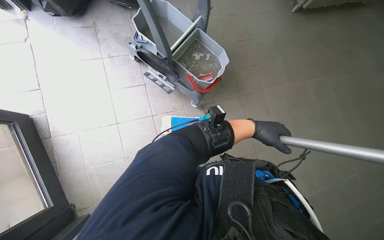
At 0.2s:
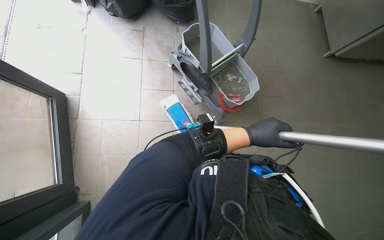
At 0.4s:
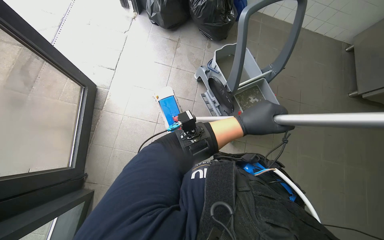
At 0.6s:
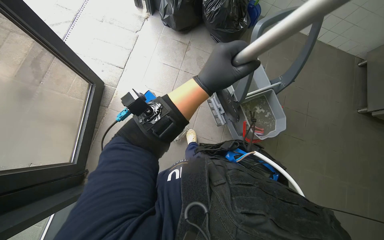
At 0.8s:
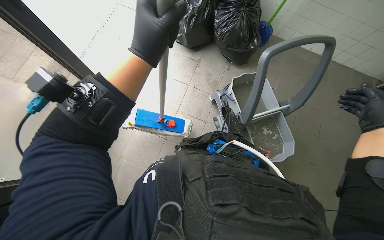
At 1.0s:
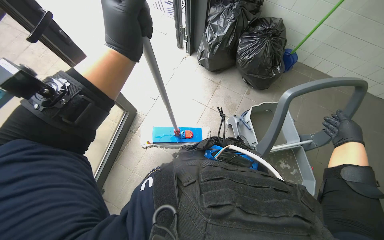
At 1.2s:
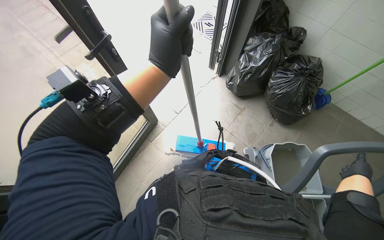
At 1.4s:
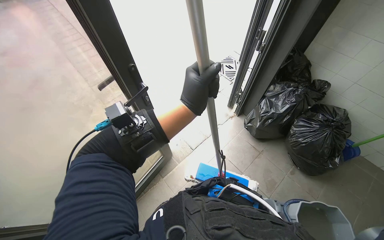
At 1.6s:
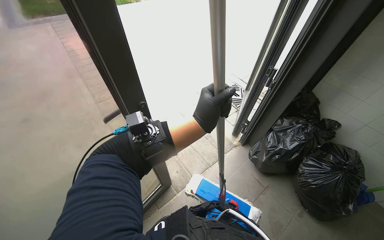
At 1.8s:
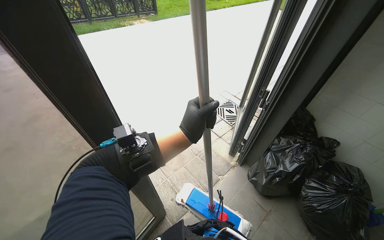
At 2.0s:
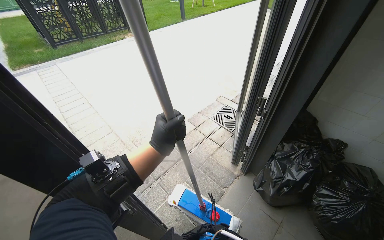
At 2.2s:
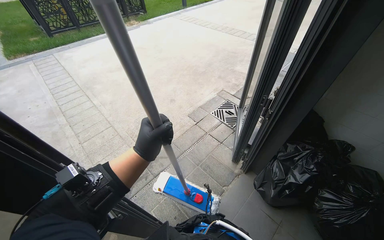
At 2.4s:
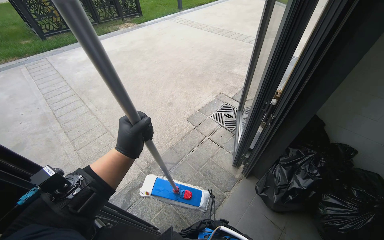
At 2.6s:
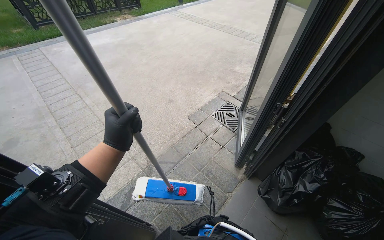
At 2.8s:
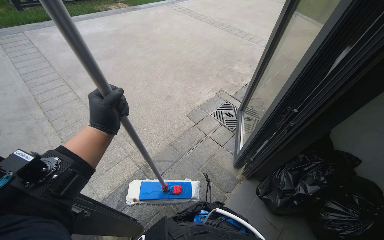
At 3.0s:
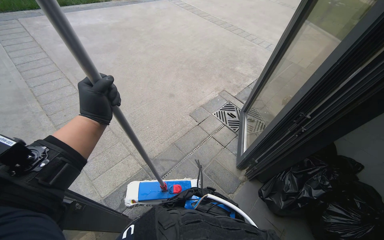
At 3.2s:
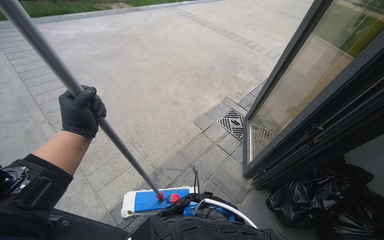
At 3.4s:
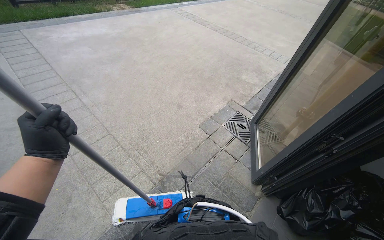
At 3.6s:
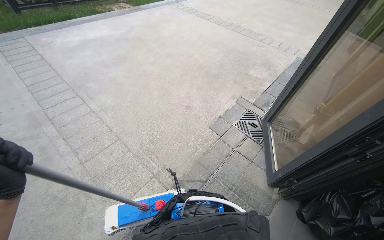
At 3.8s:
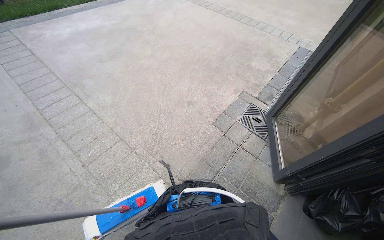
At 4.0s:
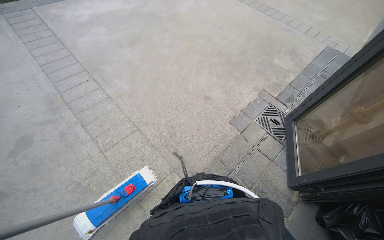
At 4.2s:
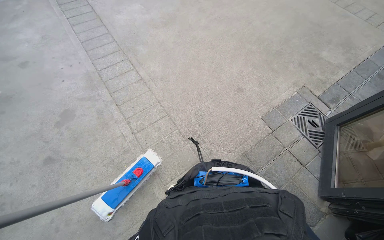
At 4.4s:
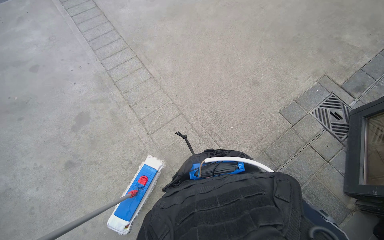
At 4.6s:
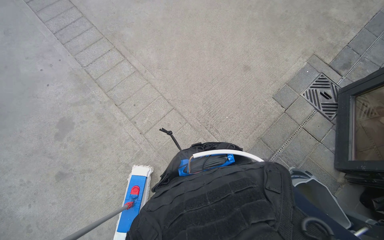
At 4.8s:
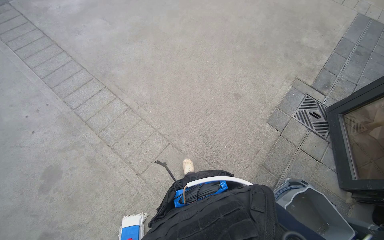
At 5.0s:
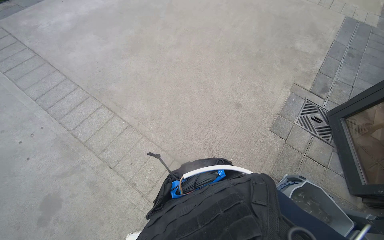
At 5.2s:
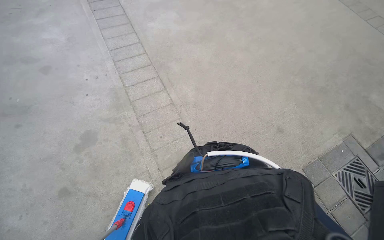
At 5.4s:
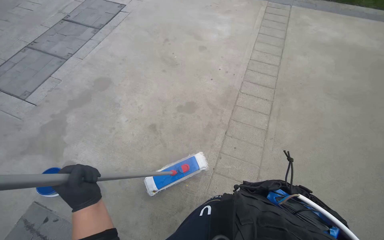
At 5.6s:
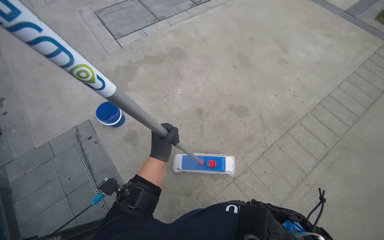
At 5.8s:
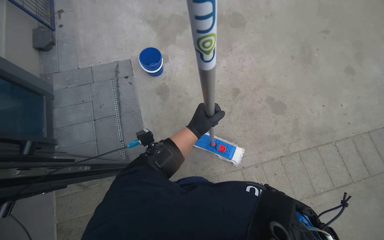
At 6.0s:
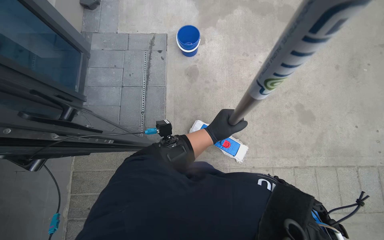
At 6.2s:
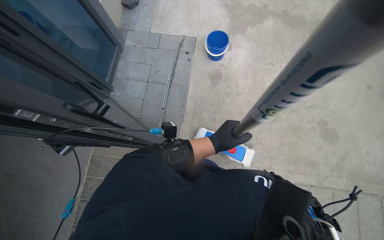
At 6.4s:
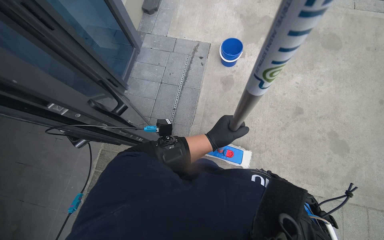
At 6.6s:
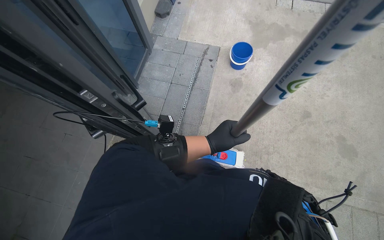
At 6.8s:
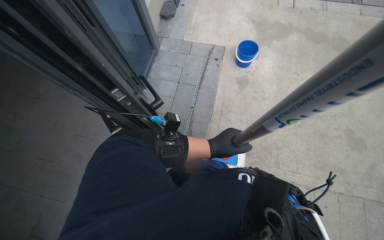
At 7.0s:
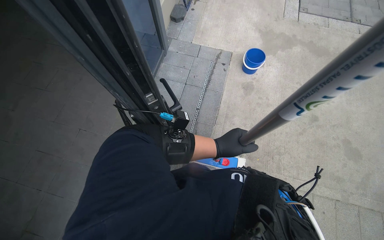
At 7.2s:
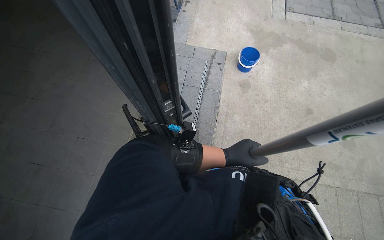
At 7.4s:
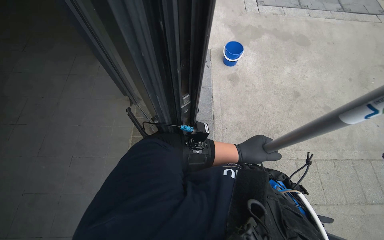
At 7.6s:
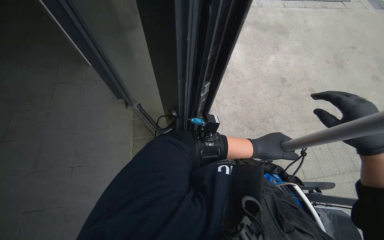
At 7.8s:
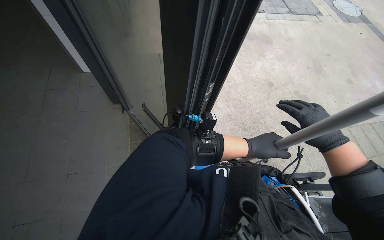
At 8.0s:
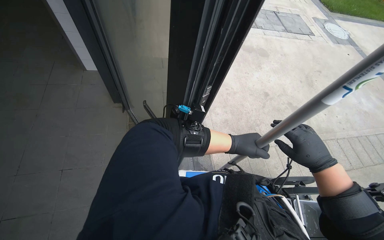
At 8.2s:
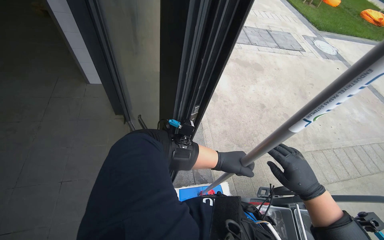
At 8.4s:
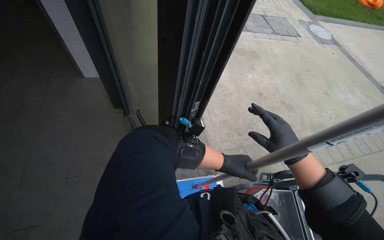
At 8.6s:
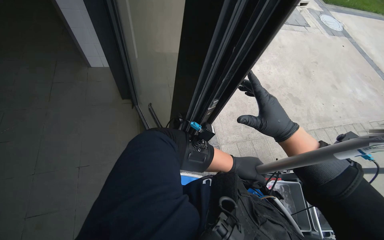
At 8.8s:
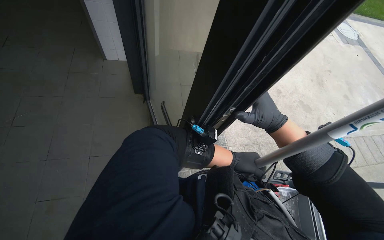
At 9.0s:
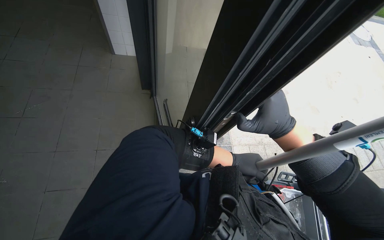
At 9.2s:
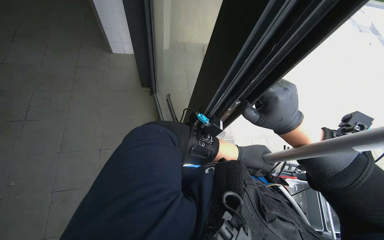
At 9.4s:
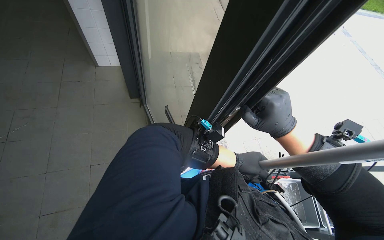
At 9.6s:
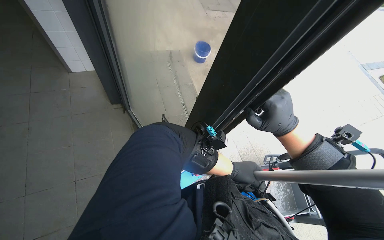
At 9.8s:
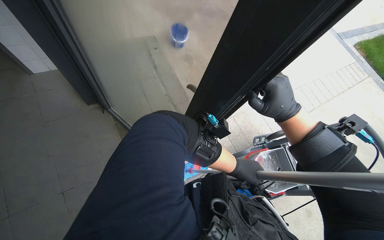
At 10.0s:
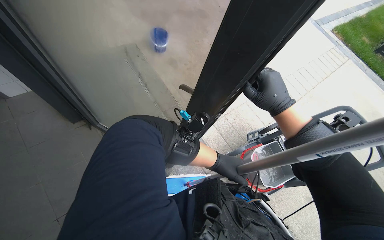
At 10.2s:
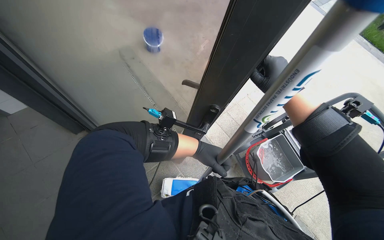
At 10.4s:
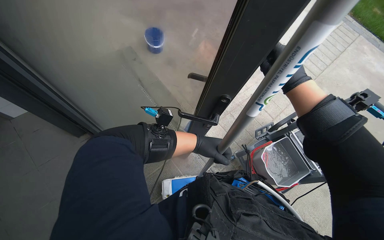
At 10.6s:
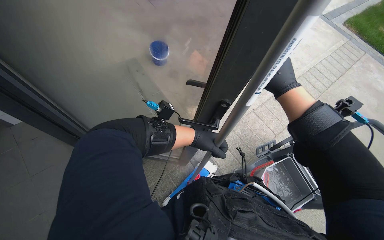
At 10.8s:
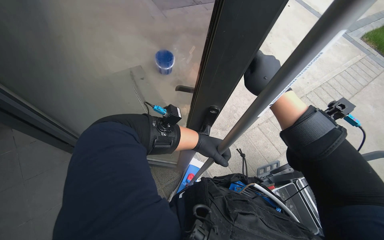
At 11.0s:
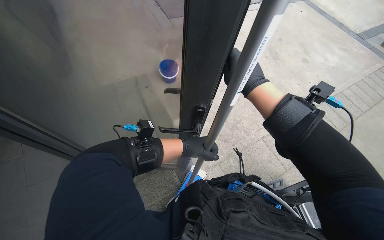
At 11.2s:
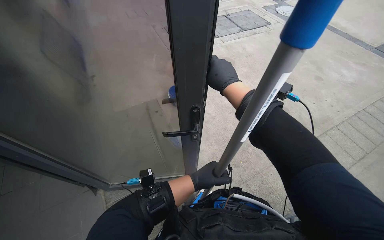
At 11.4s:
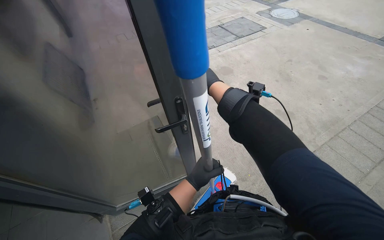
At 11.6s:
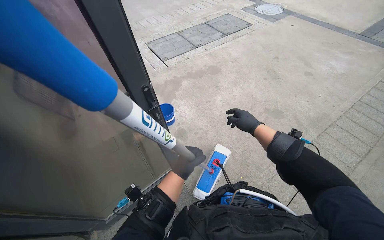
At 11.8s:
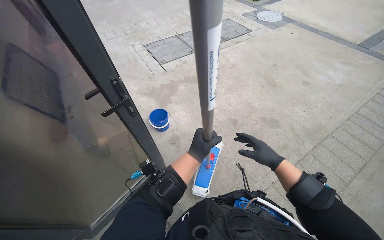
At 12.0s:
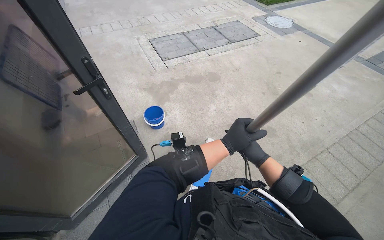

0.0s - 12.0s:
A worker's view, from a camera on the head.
Job: mopping floor.
The whole recording: Mopping tiled floor. The worker mops the tiled floor with a flat mop.
0.0s - 1.6s: The head rotates roughly 70 degrees to the left. The wearer looks roughly 45 degrees further upward.
1.6s - 3.0s: The camera travels about 60 cm.
3.0s - 4.4s: The camera travels some 80 cm. The view tips downward by about 15 degrees.
4.4s - 6.0s: The head rotates approximately 125 degrees to the left.
7.6s - 9.0s: The right hand heads to the left, covering approximately 30 cm, and travels down the picture and back again, about 10 cm each way.
9.0s - 10.4s: The left hand goes roughly 10 cm to the left; the right hand heads up the picture and to the right, covering some 15 cm.
10.4s - 12.0s: The camera pitches upward, by roughly 15 degrees. The left hand heads to the right, covering about 15 cm, and goes down the picture and returns, approximately 5 cm each way, while the right hand moves down the picture, roughly 20 cm.

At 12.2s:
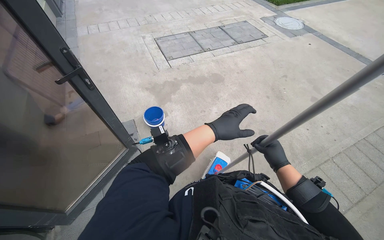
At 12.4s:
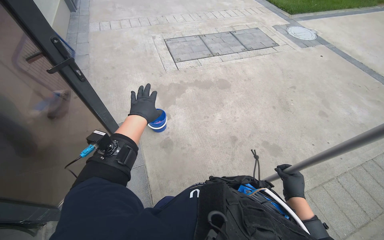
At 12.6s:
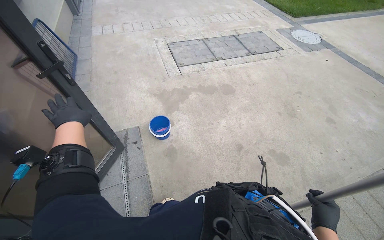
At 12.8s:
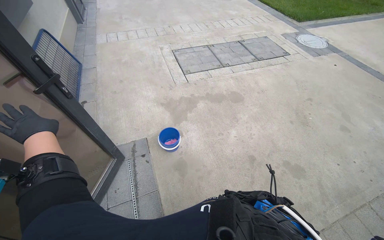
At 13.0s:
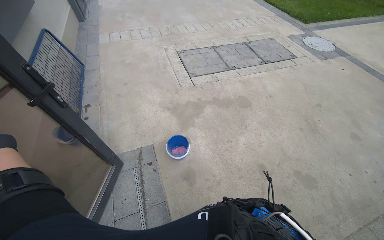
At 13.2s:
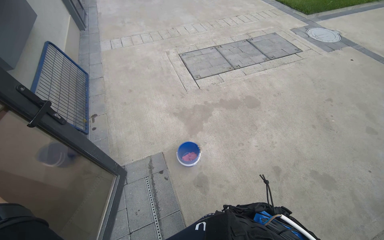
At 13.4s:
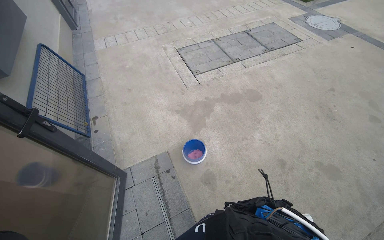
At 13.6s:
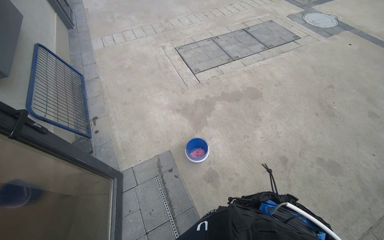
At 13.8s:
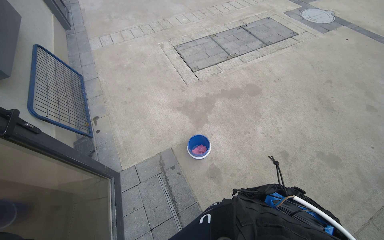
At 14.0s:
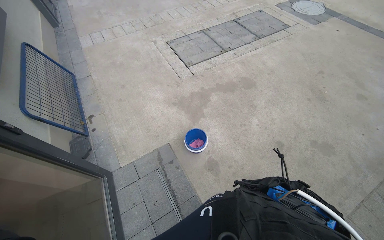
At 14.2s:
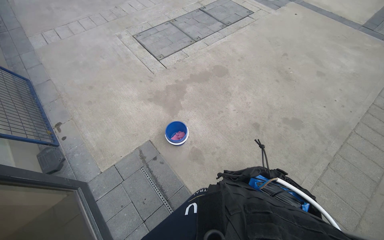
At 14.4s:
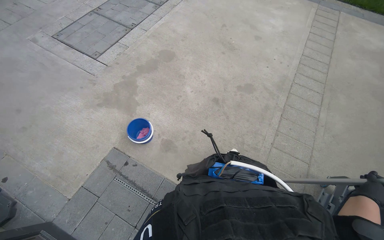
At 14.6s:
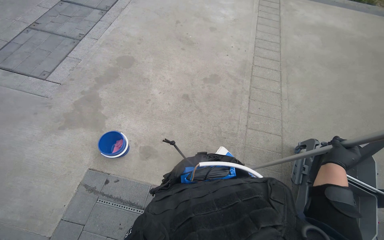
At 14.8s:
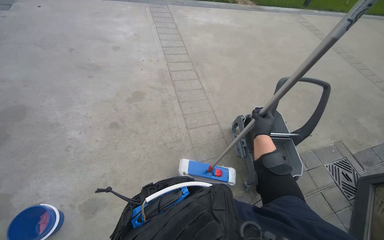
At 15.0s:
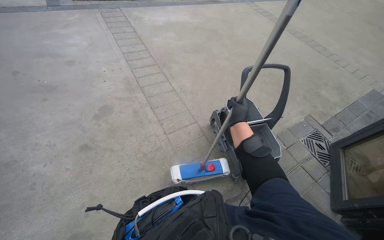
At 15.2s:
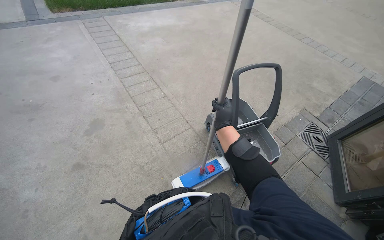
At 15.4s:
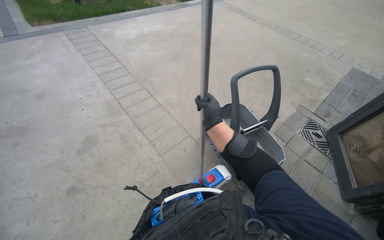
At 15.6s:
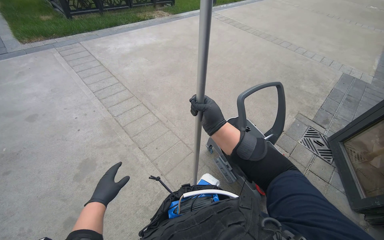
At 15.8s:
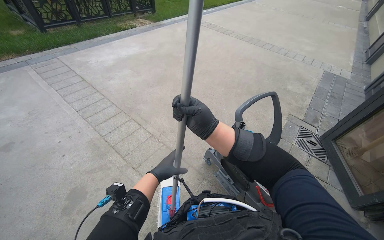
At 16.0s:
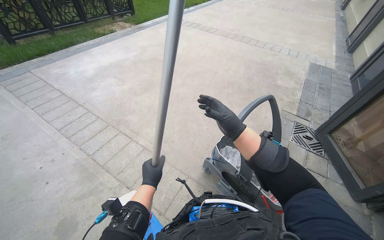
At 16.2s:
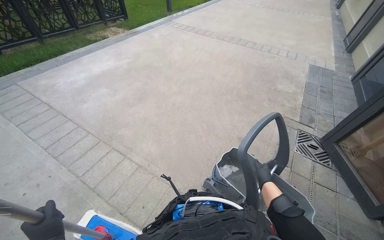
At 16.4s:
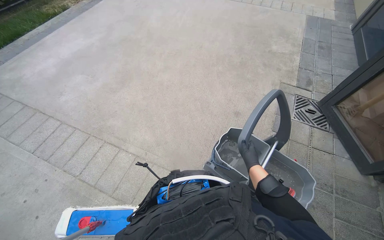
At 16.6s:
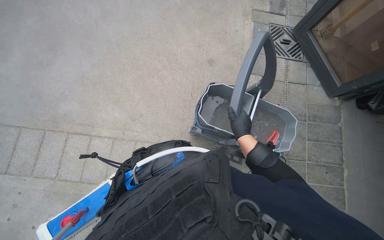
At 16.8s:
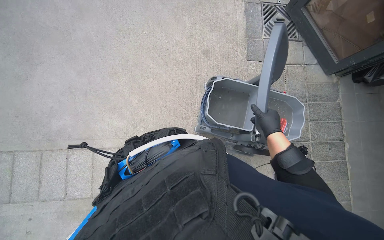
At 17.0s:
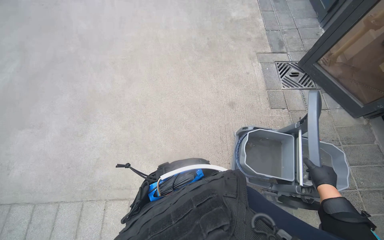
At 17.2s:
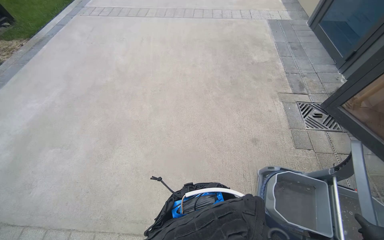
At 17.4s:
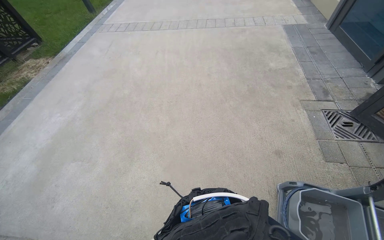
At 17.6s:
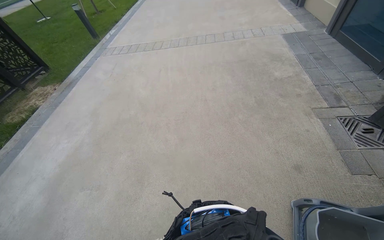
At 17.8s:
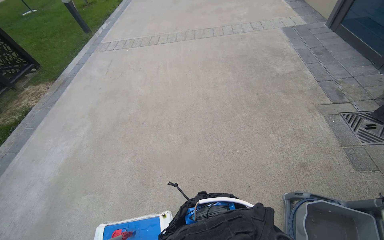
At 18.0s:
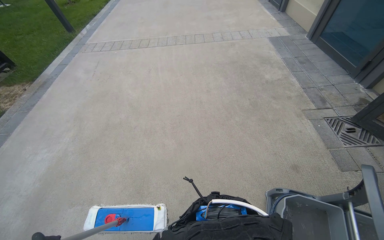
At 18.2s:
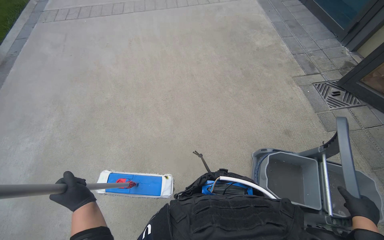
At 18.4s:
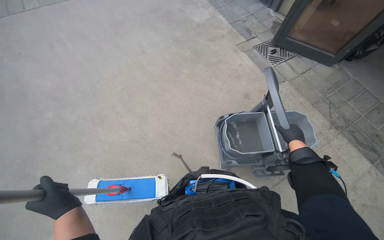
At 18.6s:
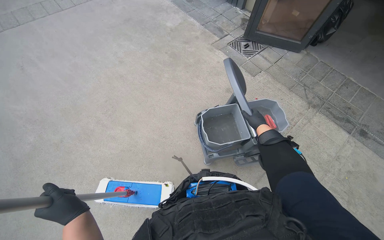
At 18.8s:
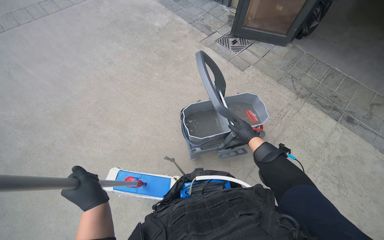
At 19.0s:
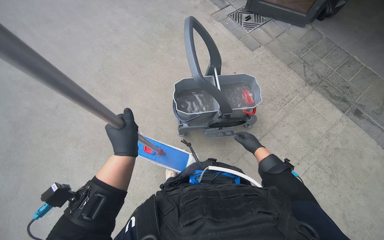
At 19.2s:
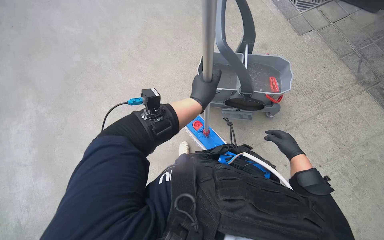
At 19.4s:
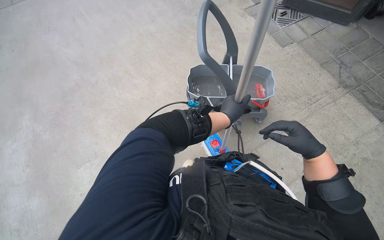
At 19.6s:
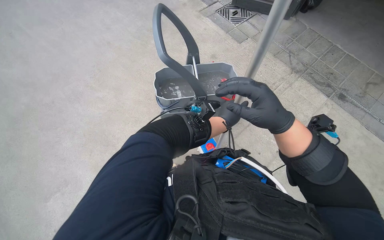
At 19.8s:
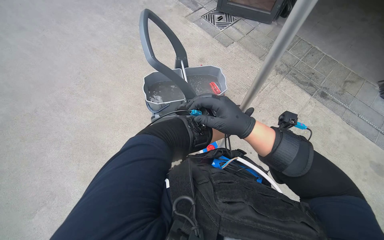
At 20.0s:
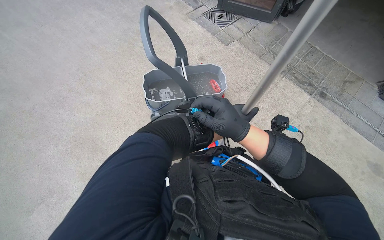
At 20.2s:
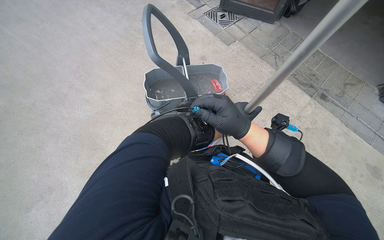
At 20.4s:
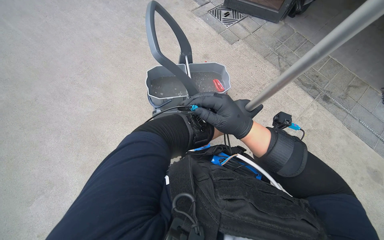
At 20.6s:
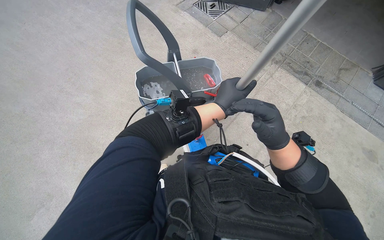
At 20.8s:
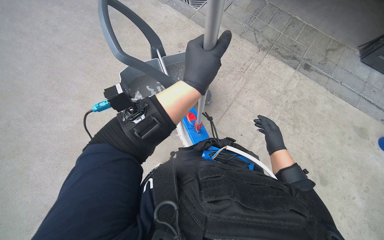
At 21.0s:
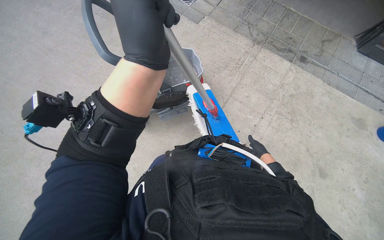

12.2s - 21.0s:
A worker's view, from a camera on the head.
Job: mopping floor.
The whole recording: Mopping tiled floor. The worker mops the tiled floor with a flat mop.
12.2s - 13.6s: The camera is carried roughly 60 cm.
13.6s - 15.2s: The head turns to the right by some 100 degrees.
15.2s - 16.6s: The head travels approximately 1 m. The wearer looks roughly 50 degrees further to the right. The view tips downward by some 25 degrees.
16.6s - 18.0s: The camera travels about 90 cm. The camera pitches upward, by some 25 degrees.
18.0s - 19.6s: The wearer's head swings about 25 degrees to the right. The camera pitches downward, by about 15 degrees.
19.6s - 21.0s: The right hand goes roughly 40 cm farther from the camera, down the picture and to the right.
